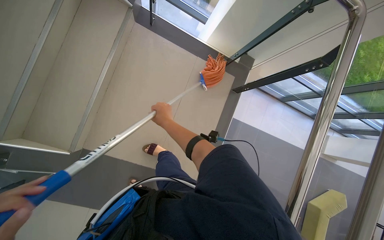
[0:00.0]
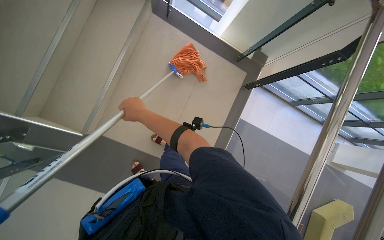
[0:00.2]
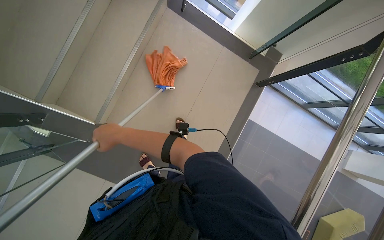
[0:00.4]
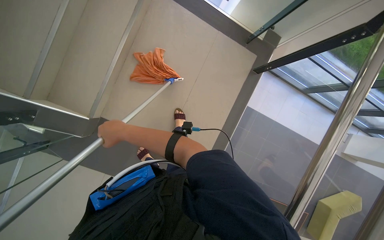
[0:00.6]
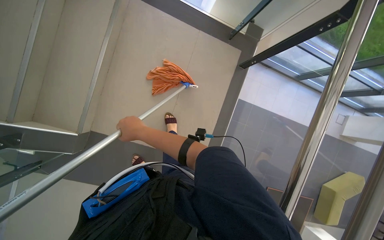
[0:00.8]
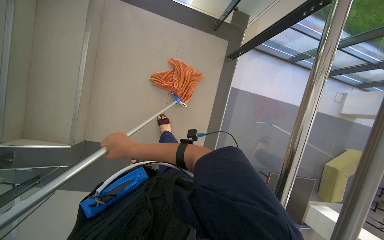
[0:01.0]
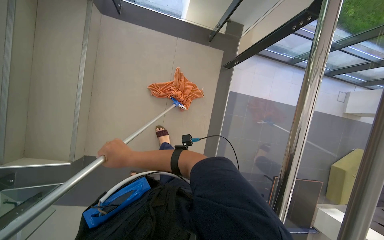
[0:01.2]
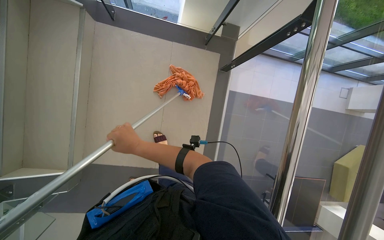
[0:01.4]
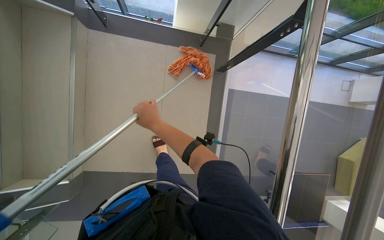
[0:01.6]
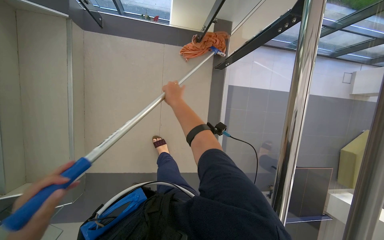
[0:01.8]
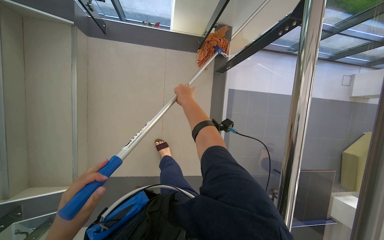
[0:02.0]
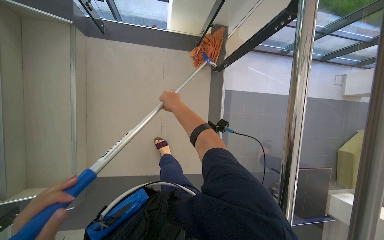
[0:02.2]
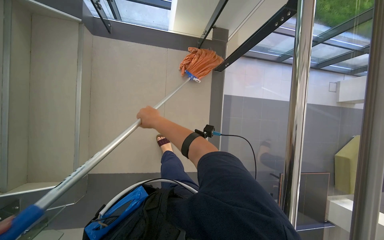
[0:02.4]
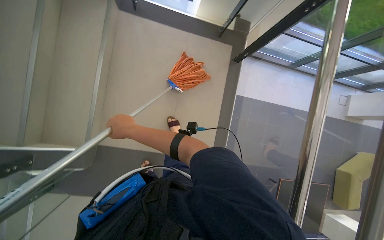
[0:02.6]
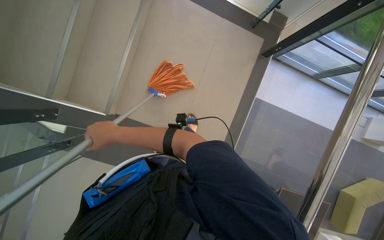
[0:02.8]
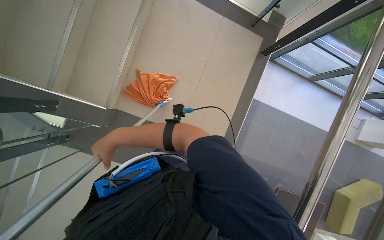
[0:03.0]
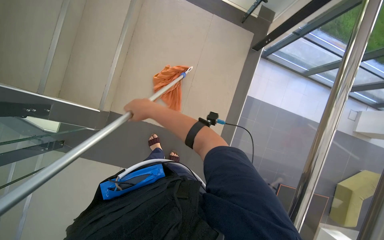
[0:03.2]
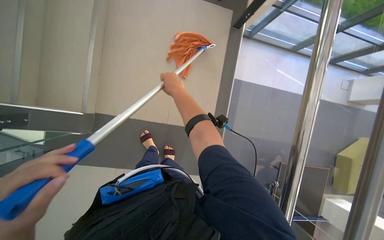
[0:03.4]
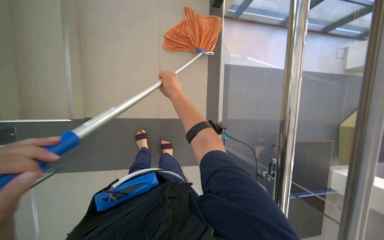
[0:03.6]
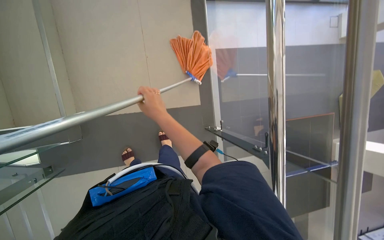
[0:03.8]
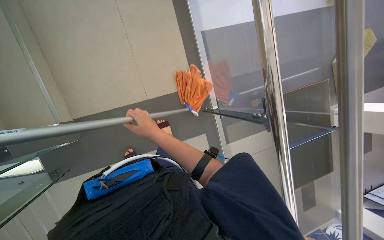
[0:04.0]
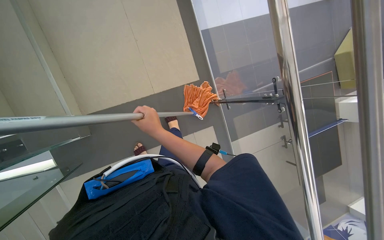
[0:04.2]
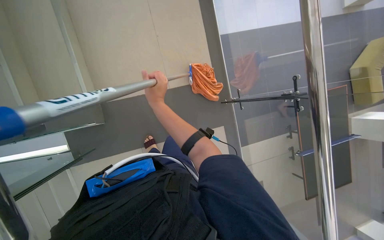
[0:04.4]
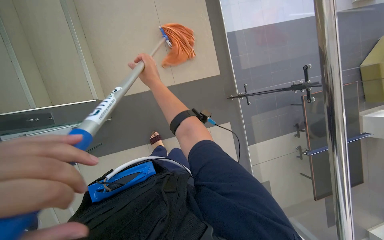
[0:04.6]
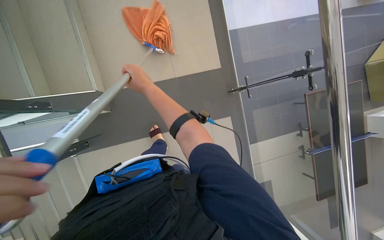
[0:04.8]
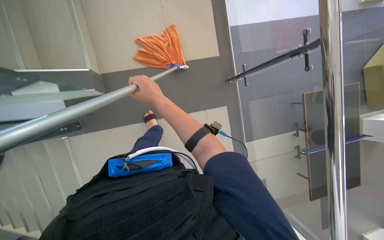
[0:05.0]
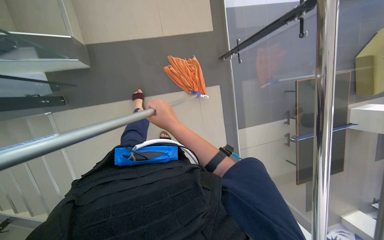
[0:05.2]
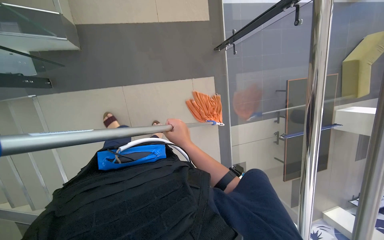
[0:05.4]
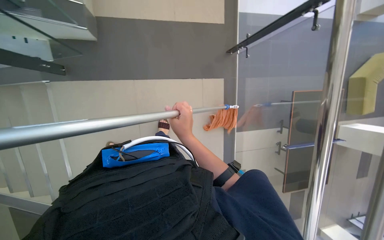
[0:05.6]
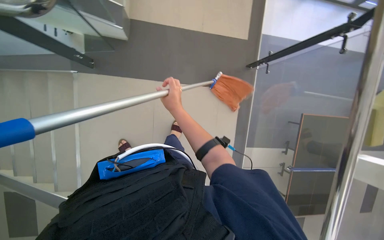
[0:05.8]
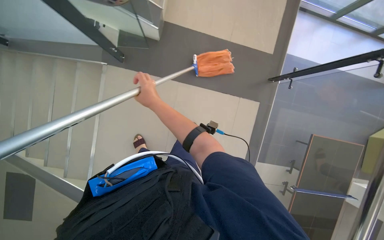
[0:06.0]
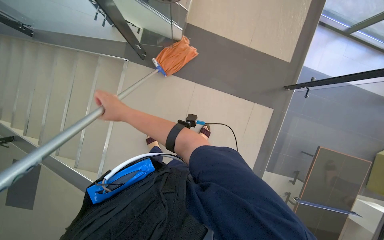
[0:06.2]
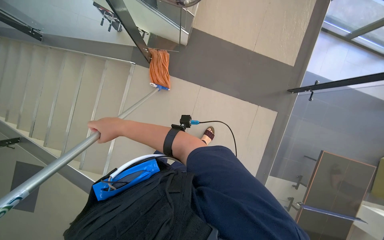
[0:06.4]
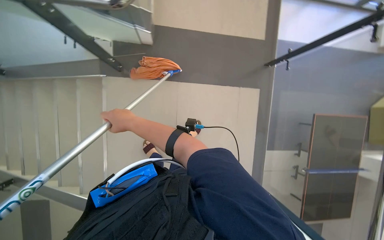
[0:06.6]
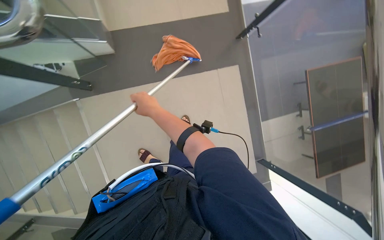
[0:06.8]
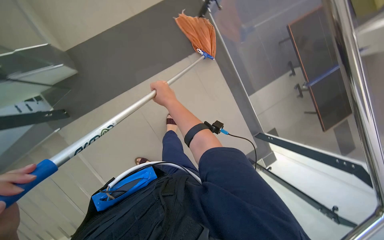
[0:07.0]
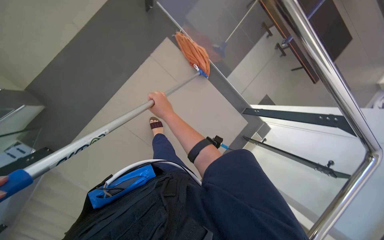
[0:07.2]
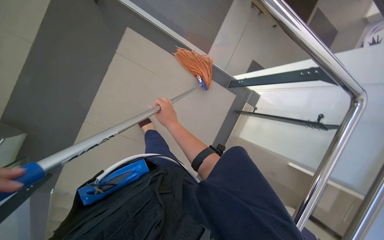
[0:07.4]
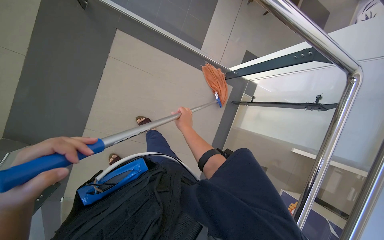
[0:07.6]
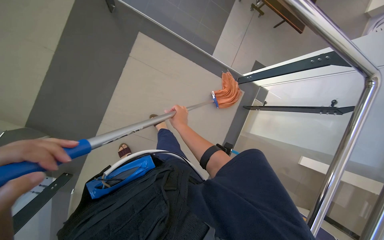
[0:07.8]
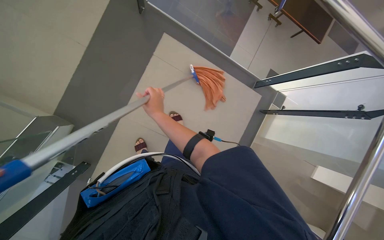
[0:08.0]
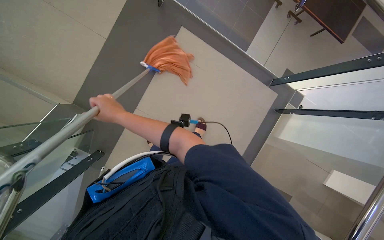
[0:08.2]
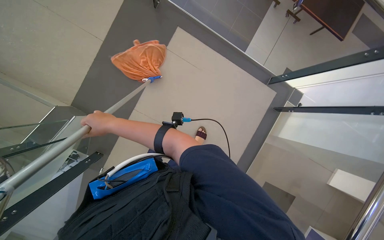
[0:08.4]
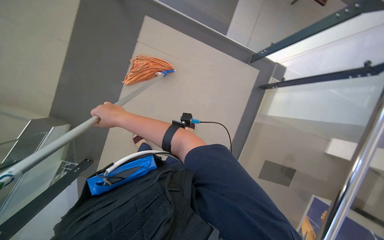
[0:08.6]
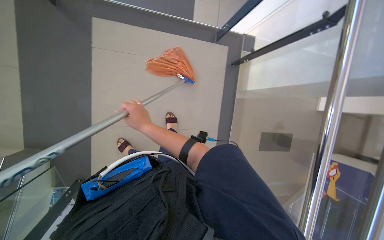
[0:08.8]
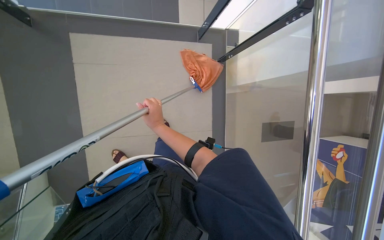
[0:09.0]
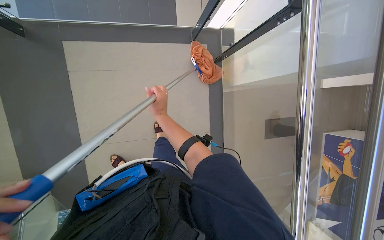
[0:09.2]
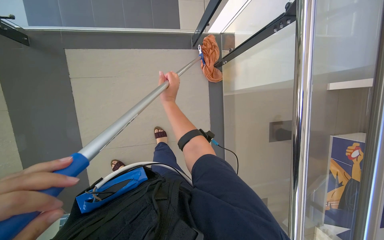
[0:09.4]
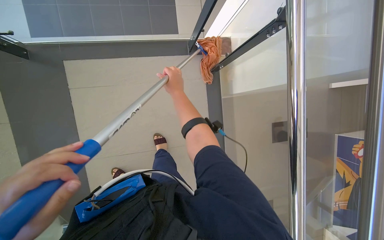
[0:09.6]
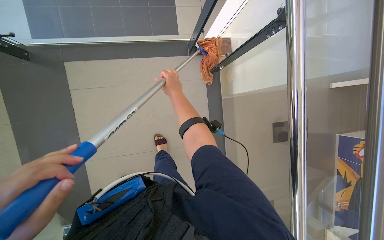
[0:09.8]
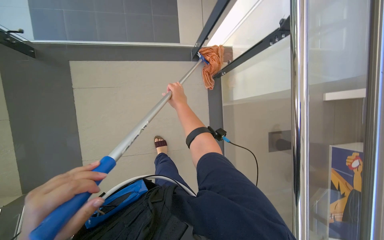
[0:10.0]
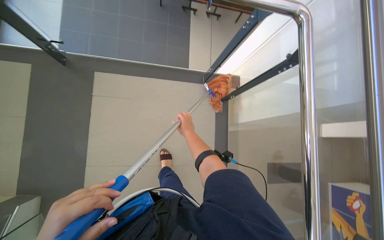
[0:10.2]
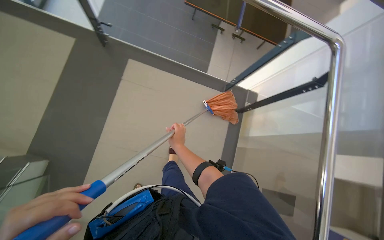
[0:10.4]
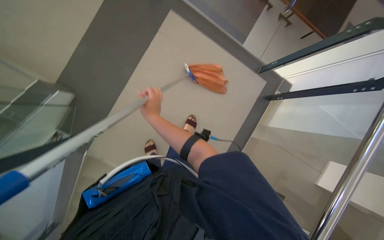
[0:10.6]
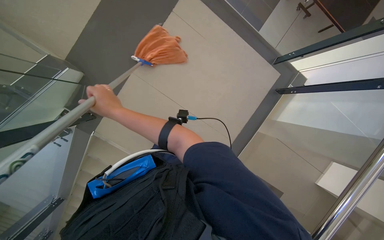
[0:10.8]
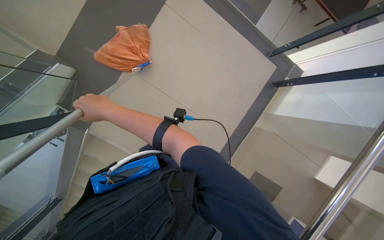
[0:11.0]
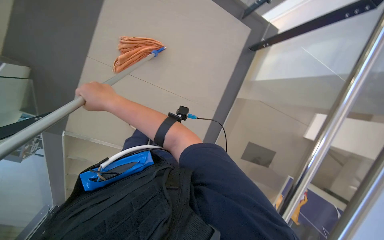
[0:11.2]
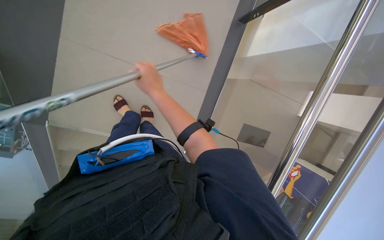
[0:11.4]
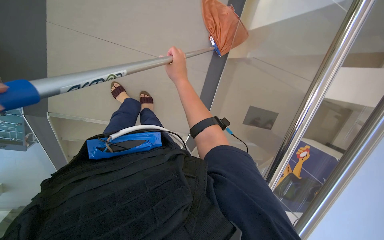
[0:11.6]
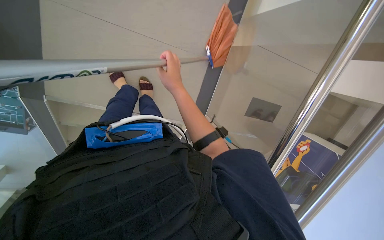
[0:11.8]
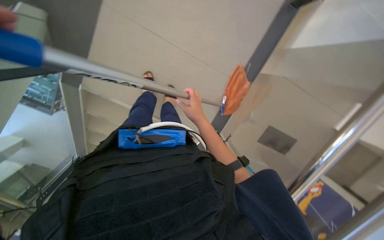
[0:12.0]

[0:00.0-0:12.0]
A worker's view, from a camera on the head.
Job: sweeping floor.
The whole recording: Sweeping stairs. The worker pushes a cleaning cart, prepares a mop, and sweeps the stairs.
0:00.0 to 0:01.6: The right hand moves nearer to the camera, roughly 15 cm, and travels to the left and back again, some 25 cm each way.
0:01.6 to 0:03.0: The right hand moves to the left, approximately 20 cm.
0:03.0 to 0:04.4: The right hand shifts about 20 cm to the right.
0:04.4 to 0:06.0: The scene turns roughly 30 degrees clockwise in the picture.
0:06.0 to 0:07.6: The view tilts roughly 15 degrees downward. The scene rotates counterclockwise by some 85 degrees.
0:09.0 to 0:10.4: The view tips upward by about 20 degrees.
0:10.4 to 0:12.0: The view tips downward by some 25 degrees. The scene rotates clockwise by some 25 degrees. The right hand moves some 30 cm to the left and comes back.

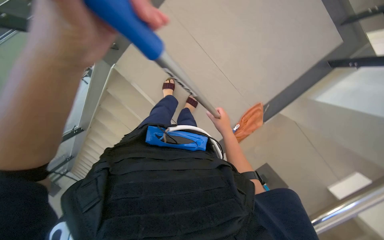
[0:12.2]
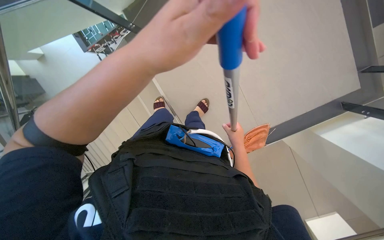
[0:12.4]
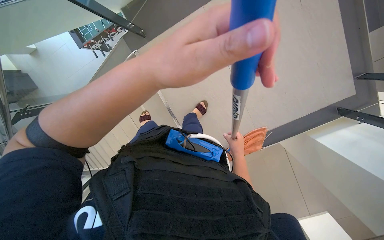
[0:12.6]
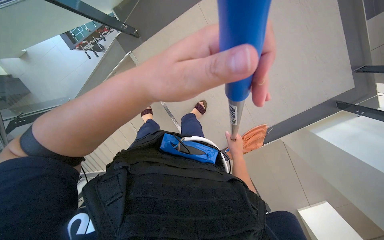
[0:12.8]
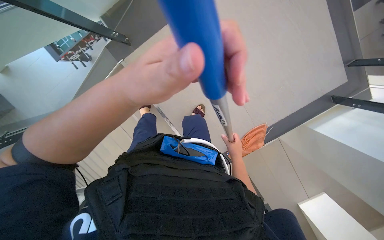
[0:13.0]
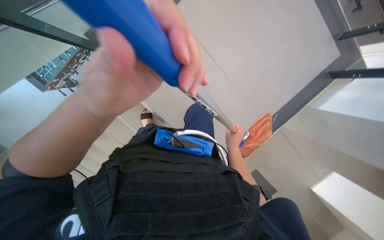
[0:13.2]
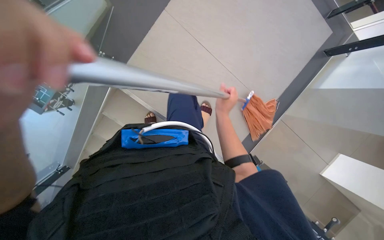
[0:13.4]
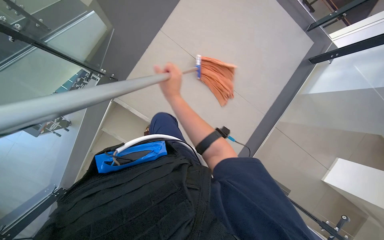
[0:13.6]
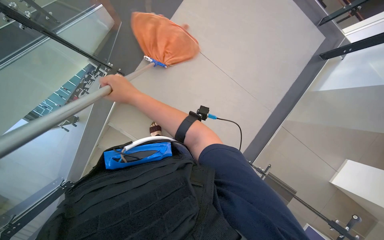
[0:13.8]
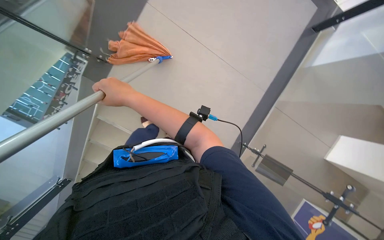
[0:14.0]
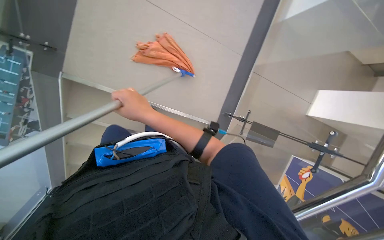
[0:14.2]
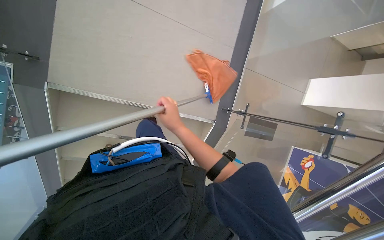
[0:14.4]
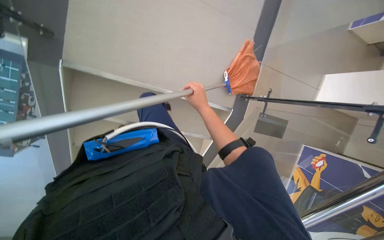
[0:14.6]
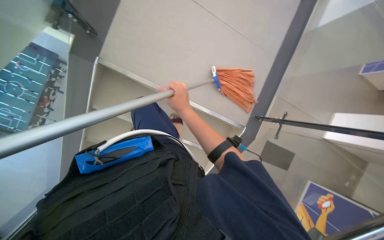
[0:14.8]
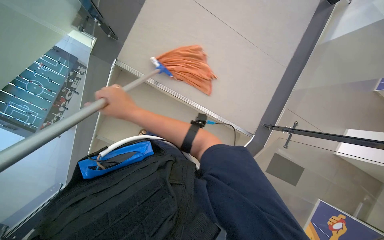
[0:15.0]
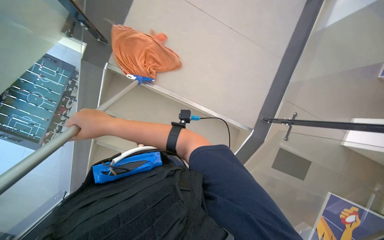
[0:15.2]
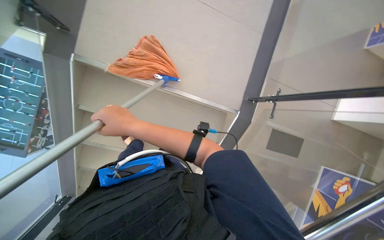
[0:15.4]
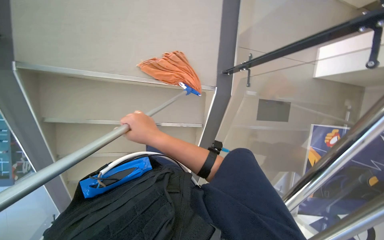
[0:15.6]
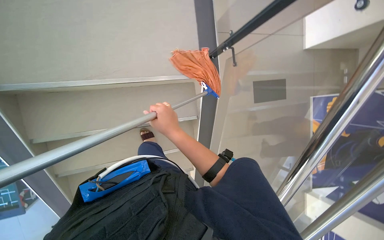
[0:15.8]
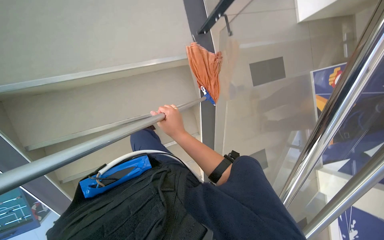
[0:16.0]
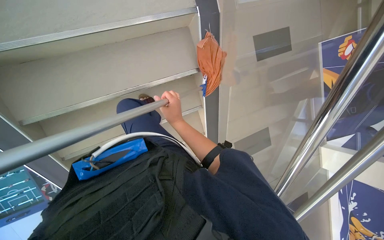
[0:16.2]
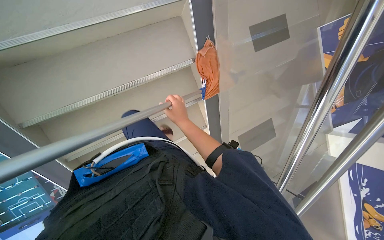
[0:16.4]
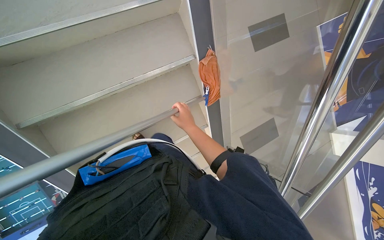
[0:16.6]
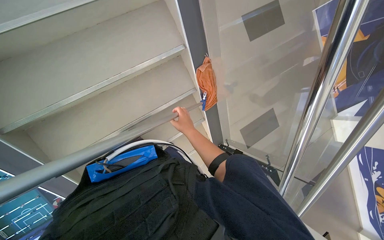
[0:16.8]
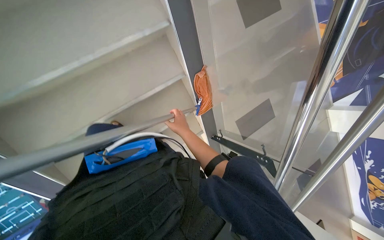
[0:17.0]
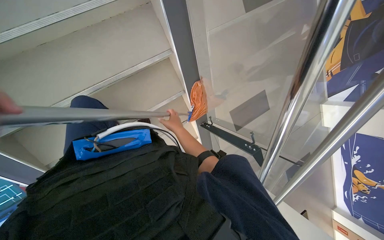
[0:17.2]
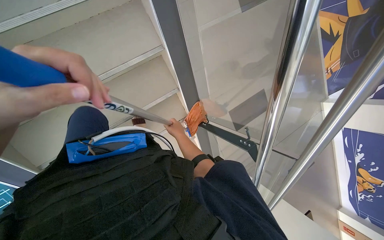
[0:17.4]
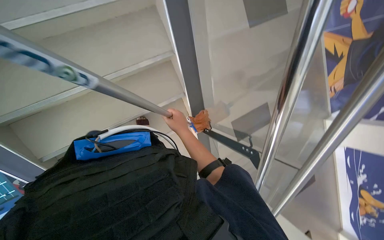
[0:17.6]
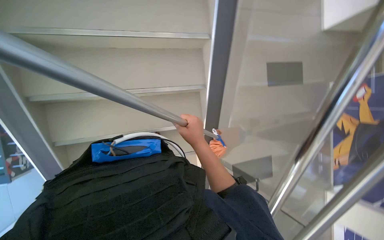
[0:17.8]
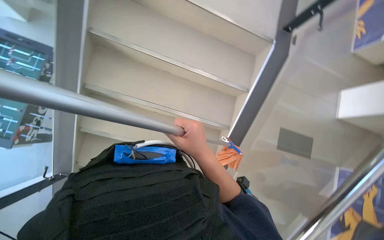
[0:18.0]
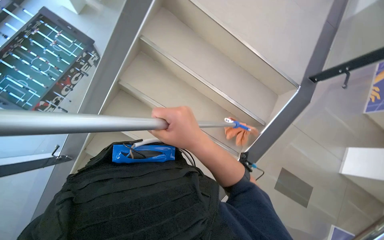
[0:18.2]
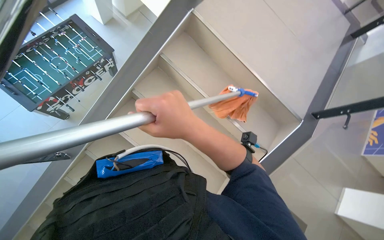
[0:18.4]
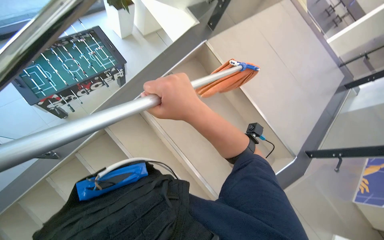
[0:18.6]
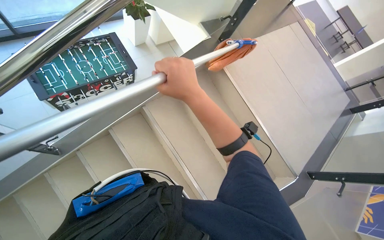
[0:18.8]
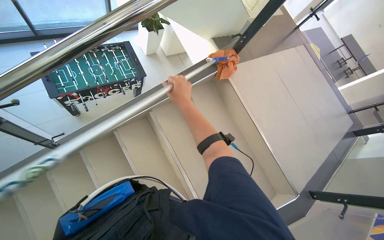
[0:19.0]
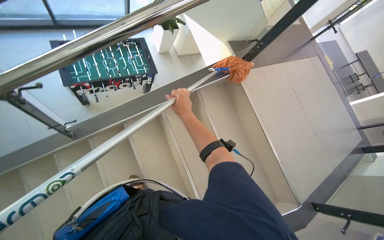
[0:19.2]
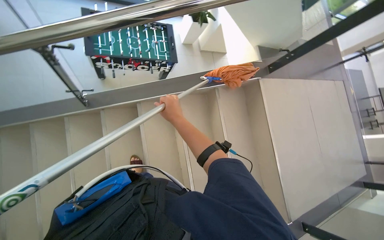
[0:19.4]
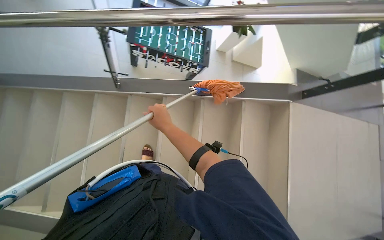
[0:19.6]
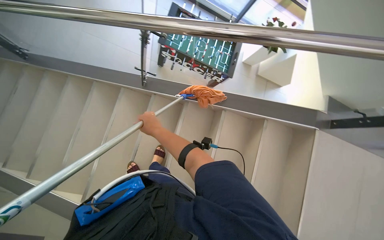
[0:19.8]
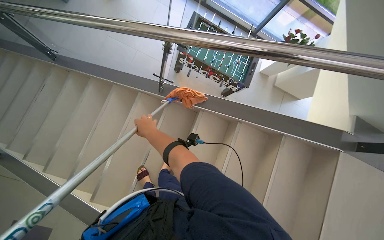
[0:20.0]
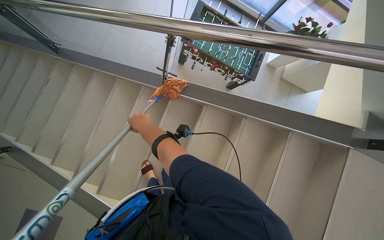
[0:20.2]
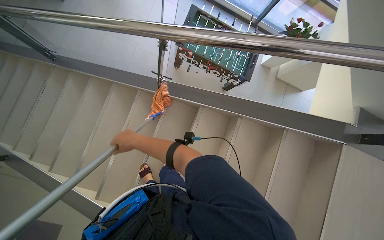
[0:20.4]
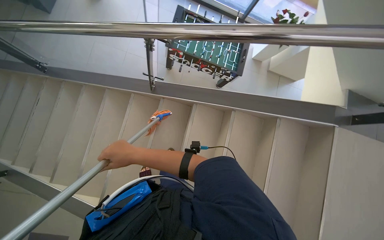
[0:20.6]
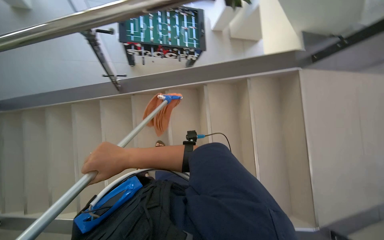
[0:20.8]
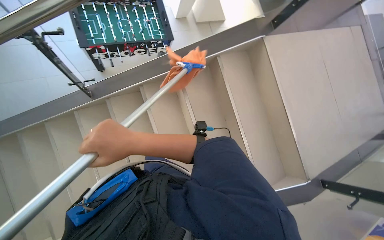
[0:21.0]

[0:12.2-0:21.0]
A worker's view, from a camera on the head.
Job: sweeping floor.
The whole recording: Sweeping stairs. The worker pushes a cleaning cart, prepares a mop, and sweeps the stairs.
0:12.2 to 0:13.6: The right hand moves to the left and up the picture, roughly 25 cm.
0:13.6 to 0:15.2: The right hand swings left and right, some 25 cm each way, with 2 reversals.
0:15.2 to 0:16.6: The view tilts roughly 25 degrees downward. The right hand shifts roughly 50 cm farther from the camera and to the right.
0:16.6 to 0:18.0: The camera pitches upward, by roughly 15 degrees. Everything in view rotates about 35 degrees clockwise.
0:18.0 to 0:19.6: The view tips upward by about 30 degrees. Everything in view rotates some 75 degrees clockwise.
